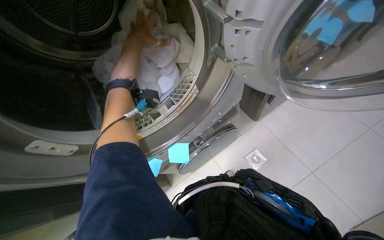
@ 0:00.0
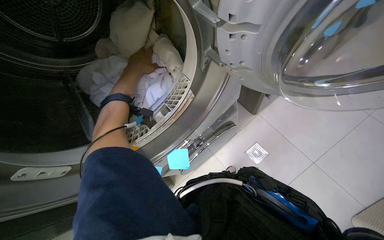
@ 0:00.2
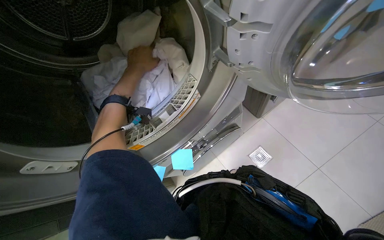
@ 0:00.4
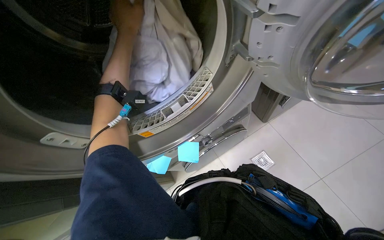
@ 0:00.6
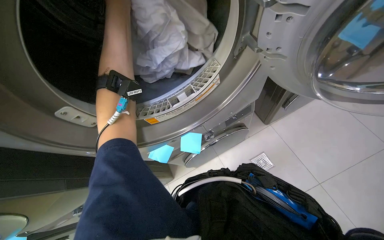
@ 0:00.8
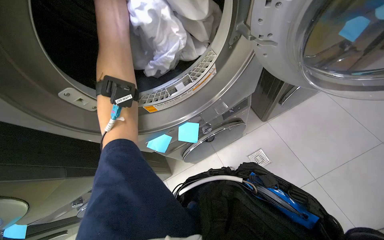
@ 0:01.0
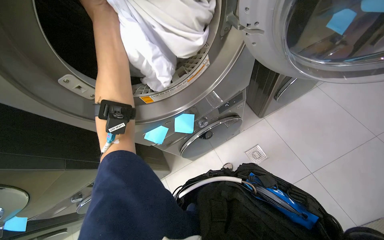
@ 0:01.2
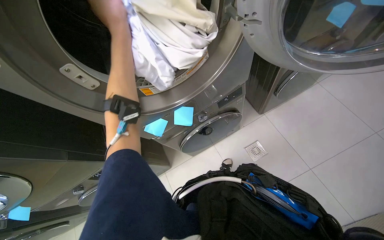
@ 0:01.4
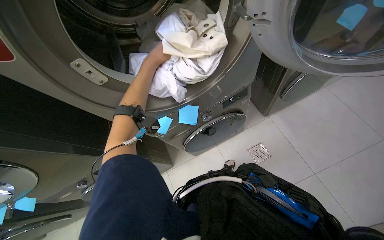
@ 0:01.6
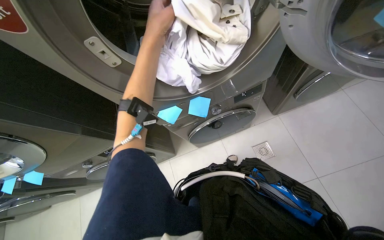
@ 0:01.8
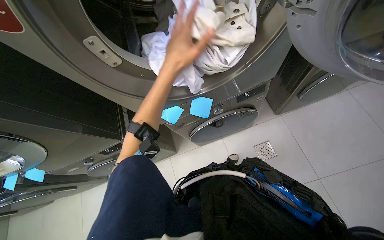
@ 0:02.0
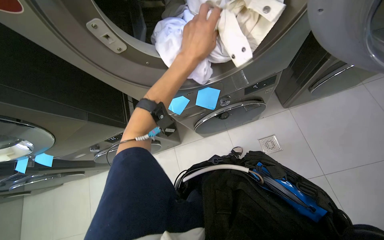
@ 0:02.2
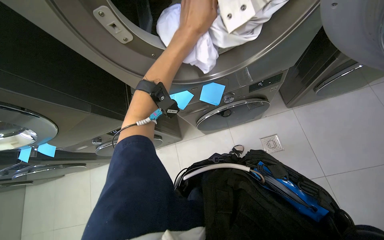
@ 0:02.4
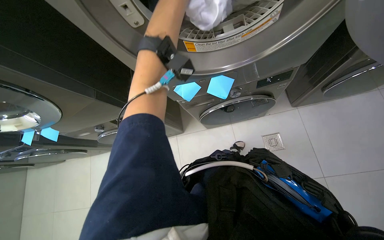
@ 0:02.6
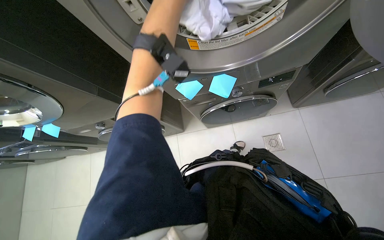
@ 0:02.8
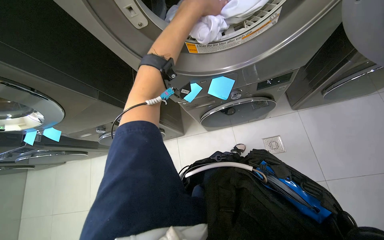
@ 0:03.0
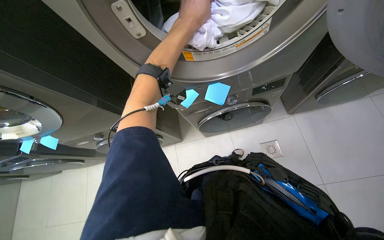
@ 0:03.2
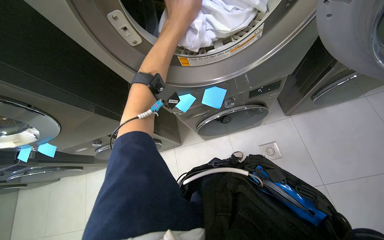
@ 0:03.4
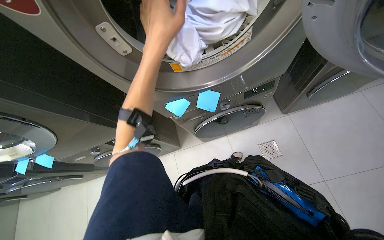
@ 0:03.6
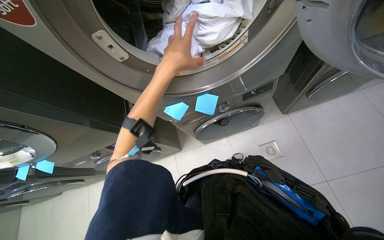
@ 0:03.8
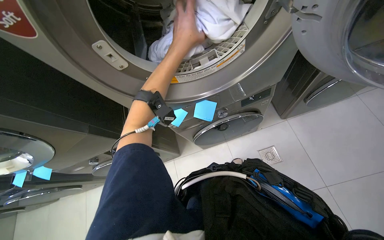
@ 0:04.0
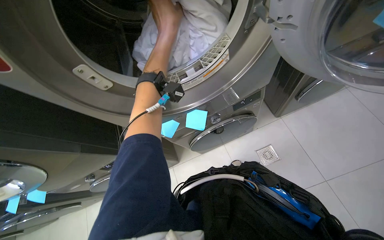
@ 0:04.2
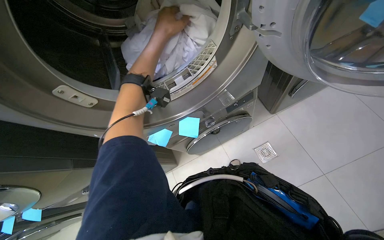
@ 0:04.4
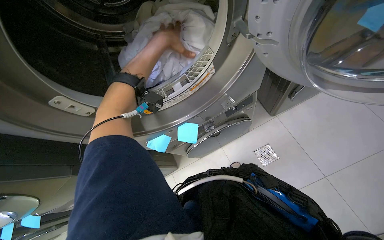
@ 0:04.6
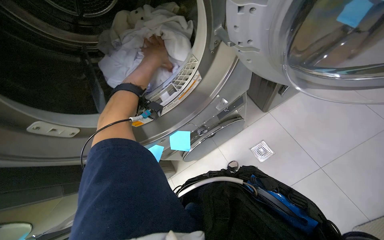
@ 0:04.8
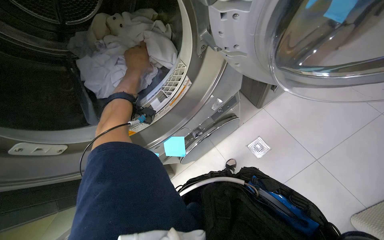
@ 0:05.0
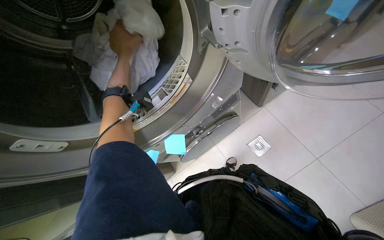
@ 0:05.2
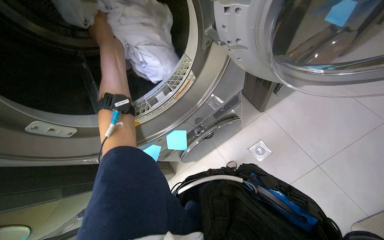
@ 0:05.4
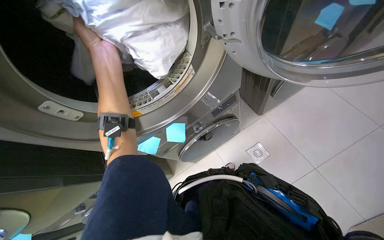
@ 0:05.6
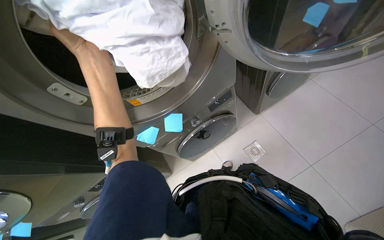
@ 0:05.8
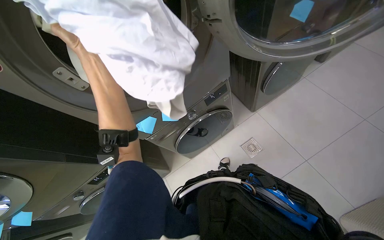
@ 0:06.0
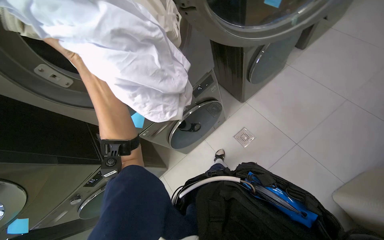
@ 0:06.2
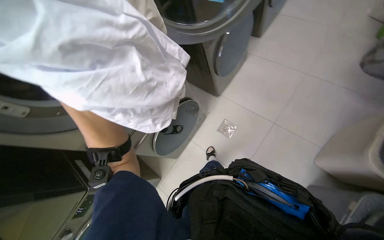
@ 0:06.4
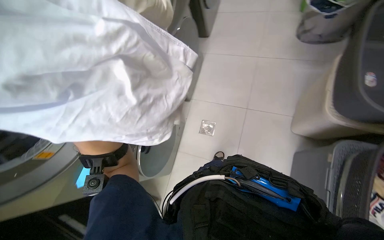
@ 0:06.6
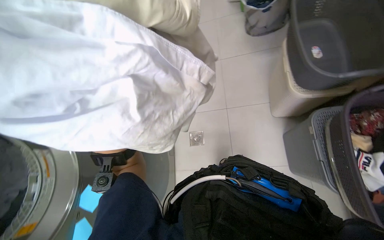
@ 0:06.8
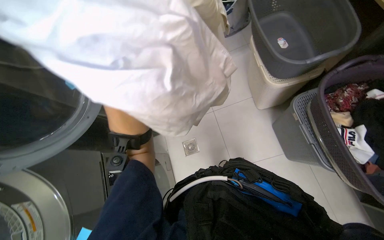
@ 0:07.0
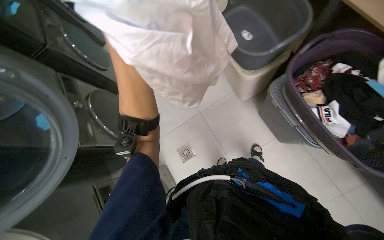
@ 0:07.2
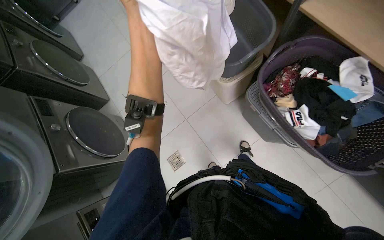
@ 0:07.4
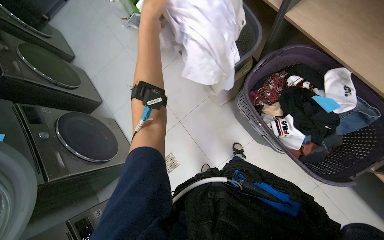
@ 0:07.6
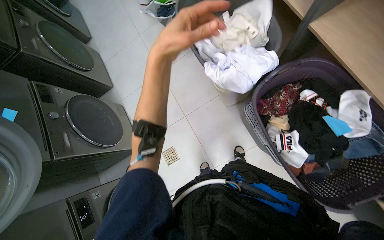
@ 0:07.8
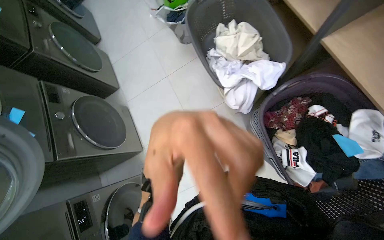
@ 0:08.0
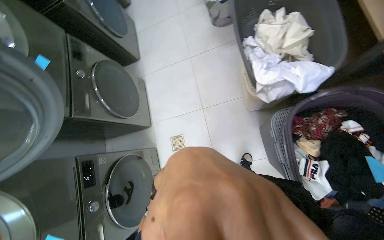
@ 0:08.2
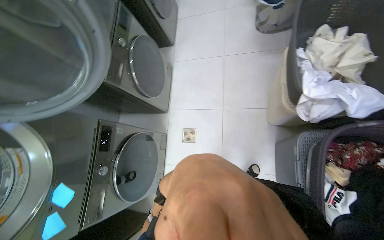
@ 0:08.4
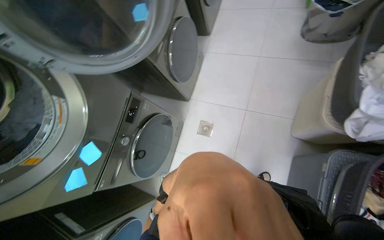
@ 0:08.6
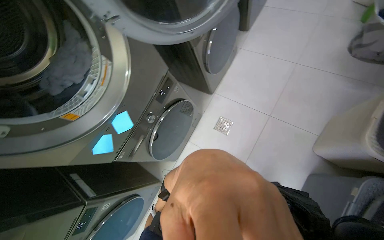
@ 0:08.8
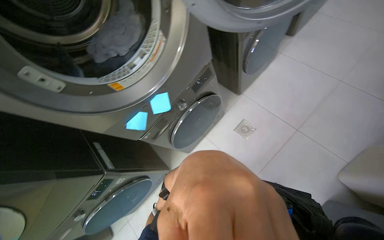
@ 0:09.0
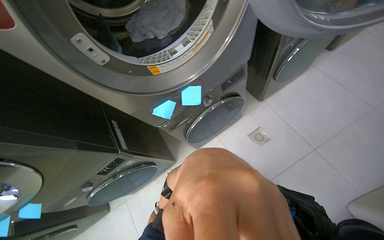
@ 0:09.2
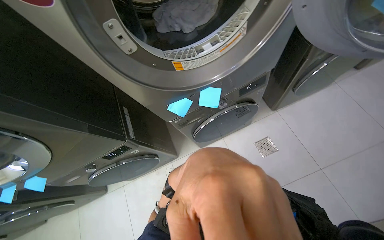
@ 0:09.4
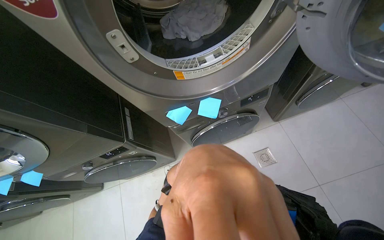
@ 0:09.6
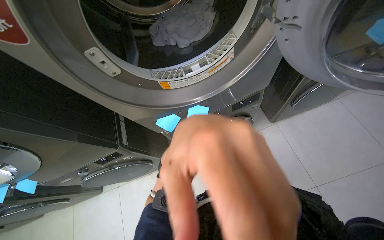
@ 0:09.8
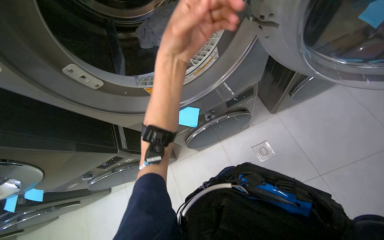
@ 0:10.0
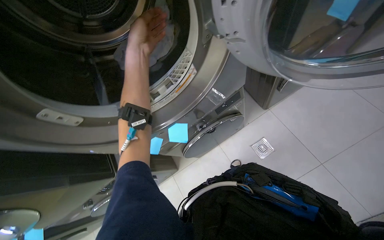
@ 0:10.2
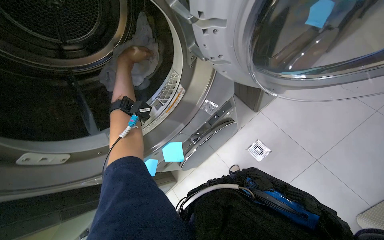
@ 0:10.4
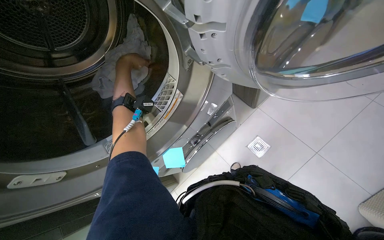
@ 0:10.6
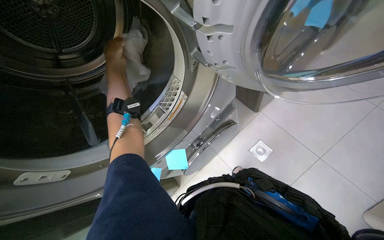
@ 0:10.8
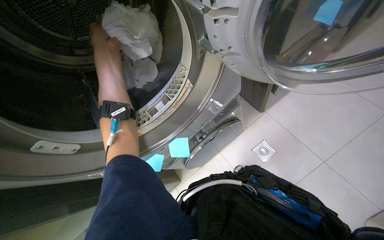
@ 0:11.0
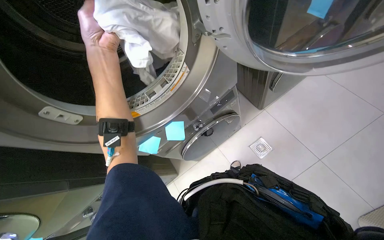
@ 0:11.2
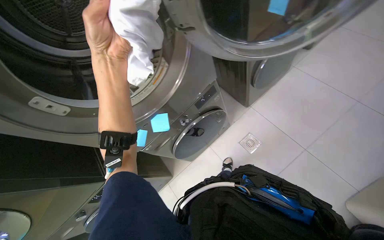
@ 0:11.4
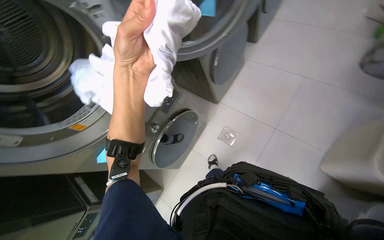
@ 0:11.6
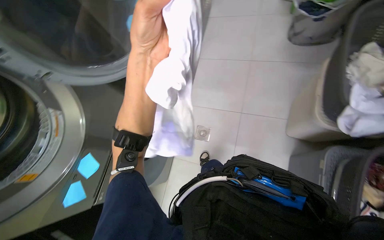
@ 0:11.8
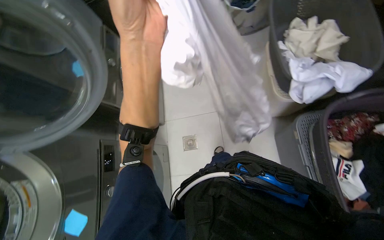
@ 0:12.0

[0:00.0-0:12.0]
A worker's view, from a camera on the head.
Job: managing laundry.
The whole recording: Unloading laundry from dryer. The worker pulls white laundry and sticky notes from the dryer and places them into a laundry basket.
0:00.0 to 0:01.6: The left hand reaches approximately 15 cm nearer to the camera, then returns.
0:01.6 to 0:03.0: The left hand reaches roughly 5 cm up the picture, then returns.
0:04.4 to 0:06.0: The left hand heads down the picture, nearer to the camera and to the left, covering approximately 30 cm.
0:06.0 to 0:07.6: The head turns to the right by approximately 65 degrees.
0:07.6 to 0:09.0: The camera is carried roughly 50 cm. The wearer's head swings some 80 degrees to the left. The camera pitches downward, by approximately 15 degrees.
0:10.4 to 0:12.0: The head travels about 50 cm. The wearer looks about 55 degrees further to the right. The view tips upward by roughly 15 degrees.

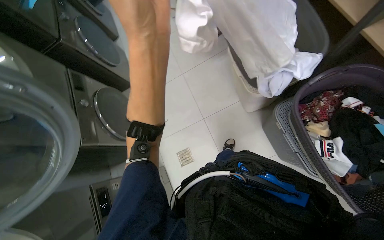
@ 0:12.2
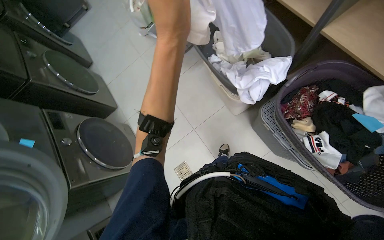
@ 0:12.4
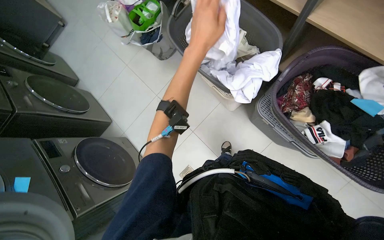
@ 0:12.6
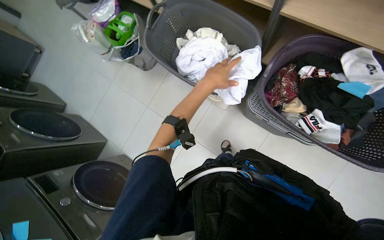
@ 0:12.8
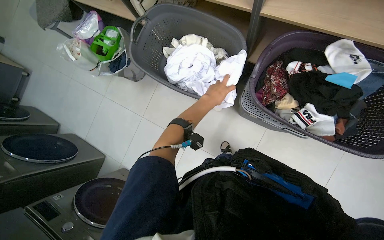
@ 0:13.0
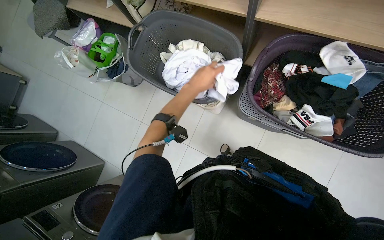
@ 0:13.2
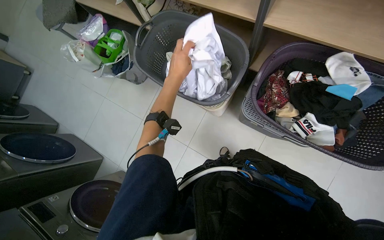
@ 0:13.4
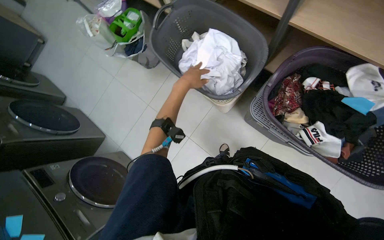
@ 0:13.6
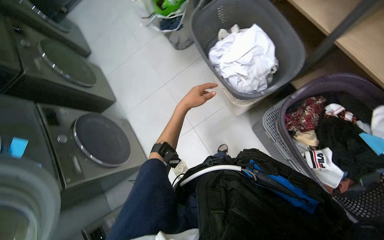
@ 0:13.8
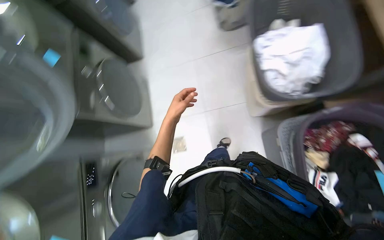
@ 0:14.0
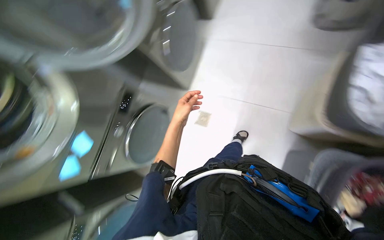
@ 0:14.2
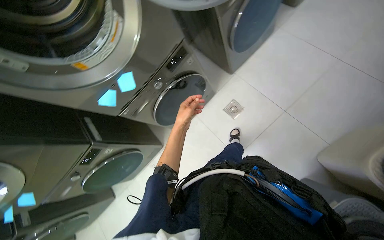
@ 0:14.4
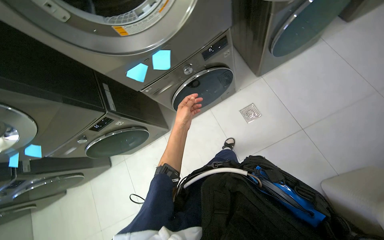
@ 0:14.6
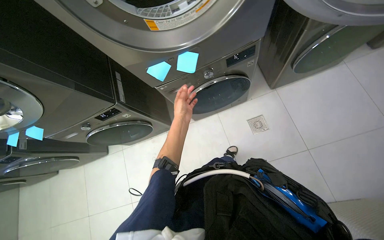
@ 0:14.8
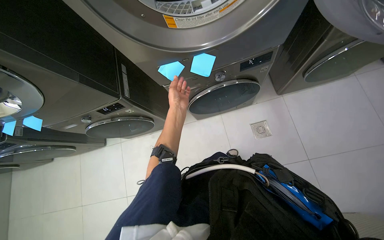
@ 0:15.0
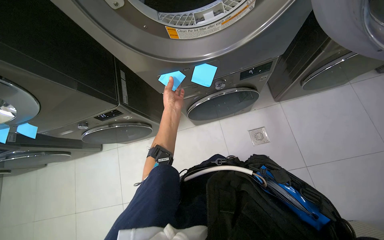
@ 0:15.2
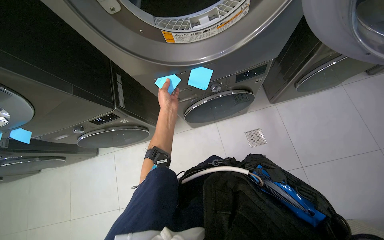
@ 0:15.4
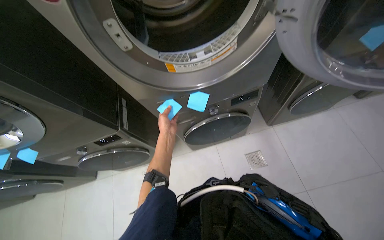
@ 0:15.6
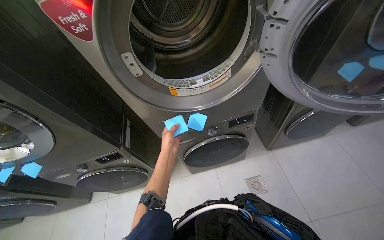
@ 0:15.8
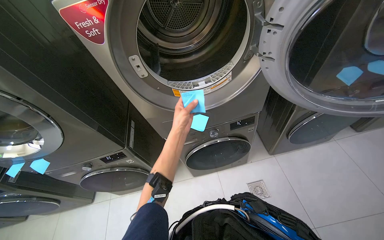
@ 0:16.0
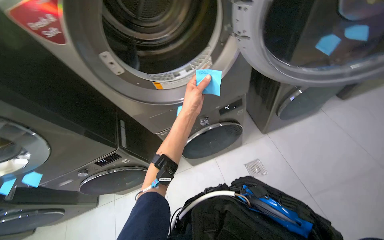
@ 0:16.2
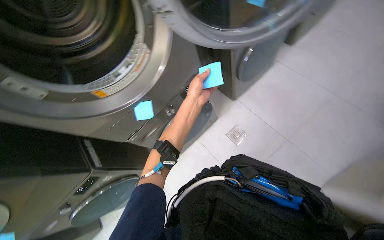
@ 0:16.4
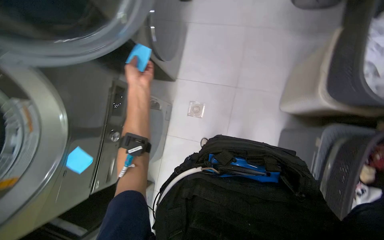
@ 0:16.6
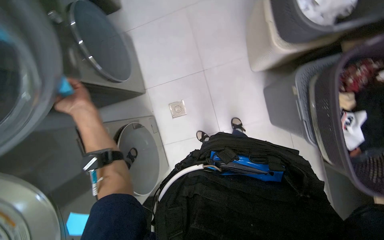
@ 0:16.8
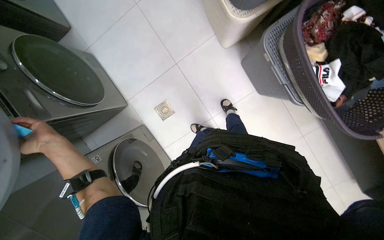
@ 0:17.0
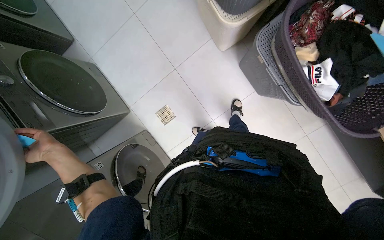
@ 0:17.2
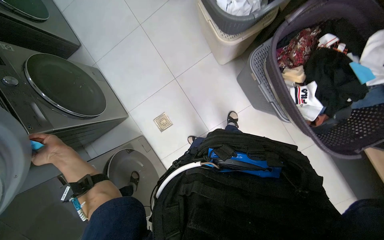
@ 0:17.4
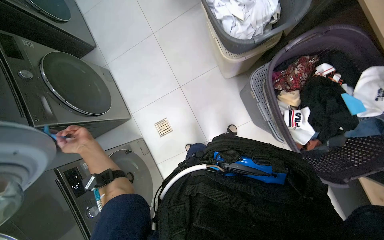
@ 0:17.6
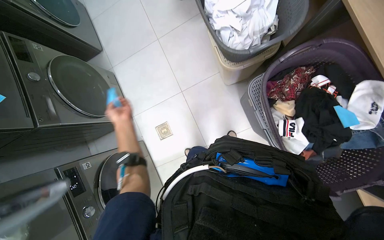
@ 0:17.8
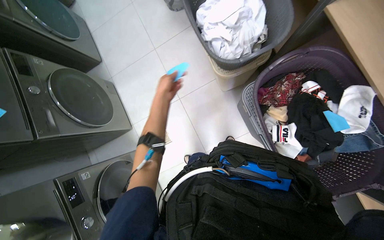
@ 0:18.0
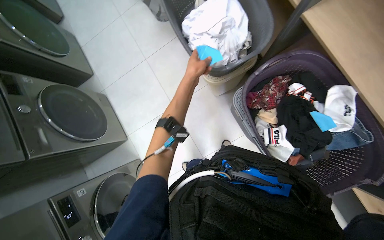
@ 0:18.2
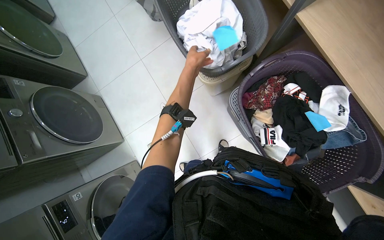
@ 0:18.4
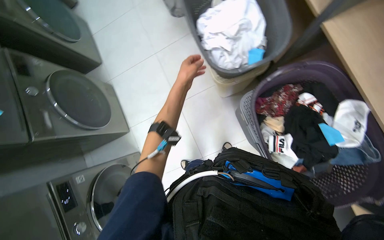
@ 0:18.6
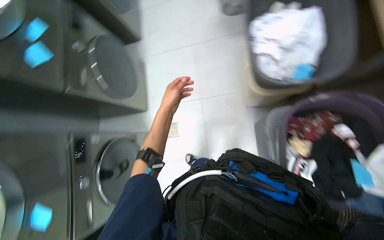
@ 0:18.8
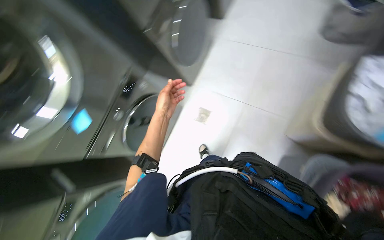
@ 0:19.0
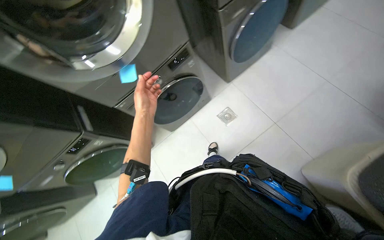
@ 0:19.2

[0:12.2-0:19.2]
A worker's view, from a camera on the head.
Job: managing laundry.
The whole recording: Unloading laundry from dryer. The worker pulls white laundry and sticky notes from the dryer and places them into a laundry basket.
0:12.2 to 0:13.6: Everything in view rotates roughly 25 degrees counterclockwise.
0:13.6 to 0:15.0: The head travels roughly 60 cm. The wearer's head swings approximately 110 degrees to the left. The view tilts some 25 degrees downward.
0:15.0 to 0:16.4: The wearer looks approximately 15 degrees further upward. The scene turns some 25 degrees counterclockwise in the picture.
0:16.4 to 0:17.8: The head turns to the right by some 75 degrees.
0:17.8 to 0:19.2: The wearer's head swings roughly 75 degrees to the left.
